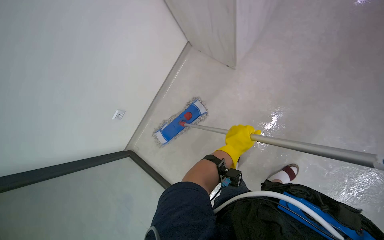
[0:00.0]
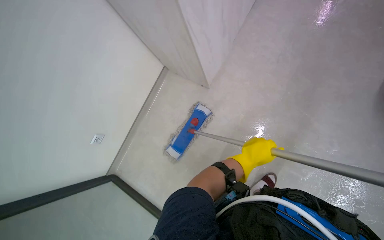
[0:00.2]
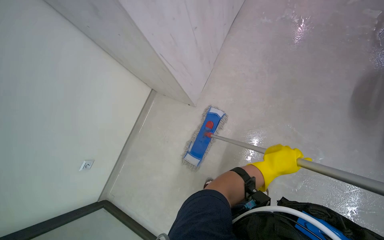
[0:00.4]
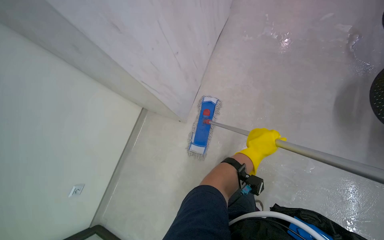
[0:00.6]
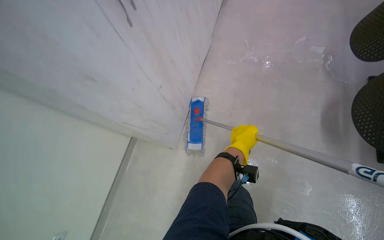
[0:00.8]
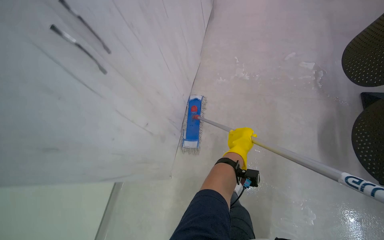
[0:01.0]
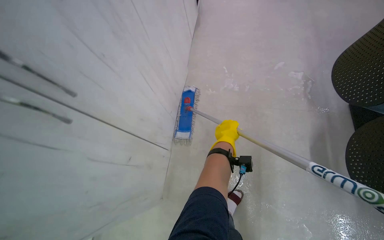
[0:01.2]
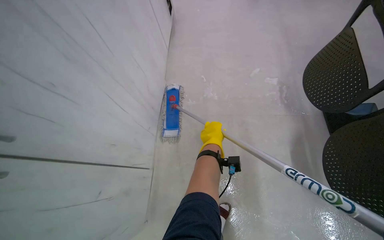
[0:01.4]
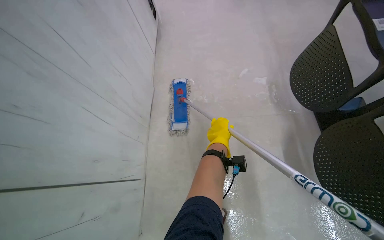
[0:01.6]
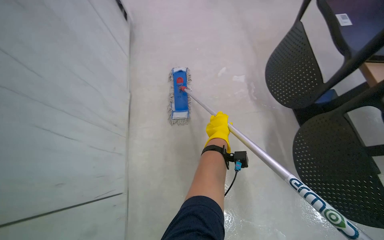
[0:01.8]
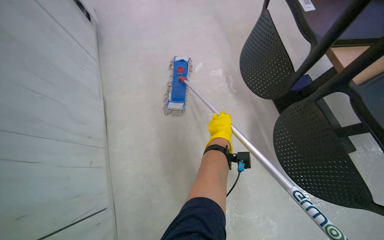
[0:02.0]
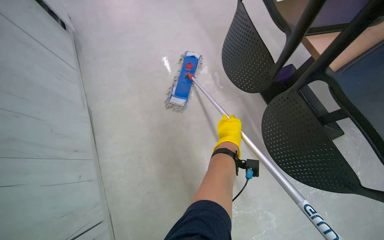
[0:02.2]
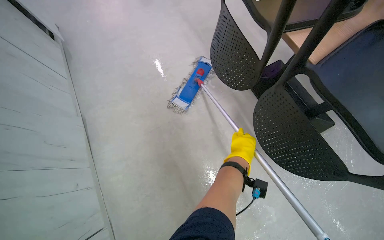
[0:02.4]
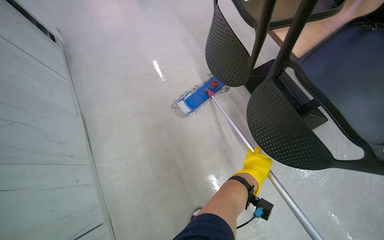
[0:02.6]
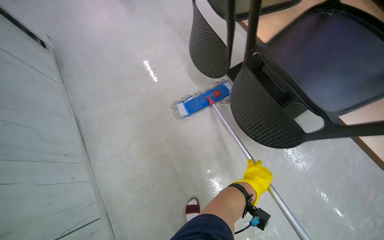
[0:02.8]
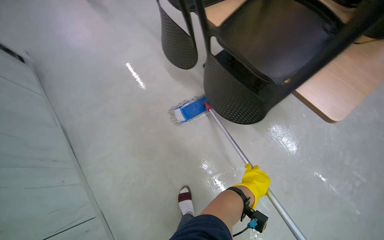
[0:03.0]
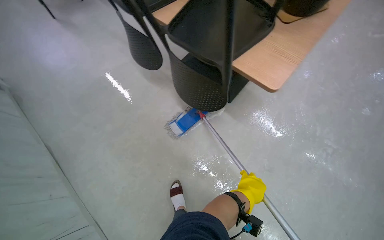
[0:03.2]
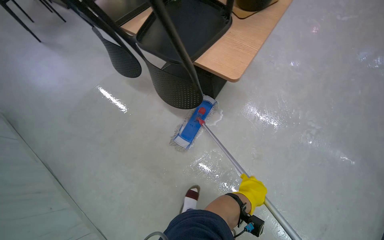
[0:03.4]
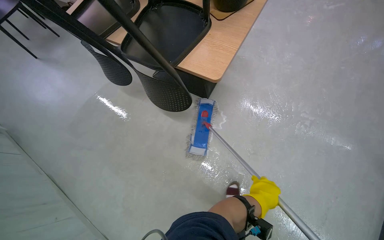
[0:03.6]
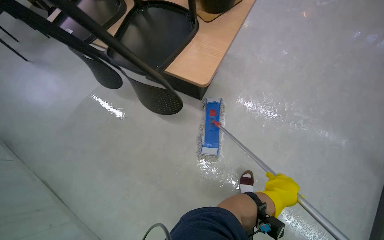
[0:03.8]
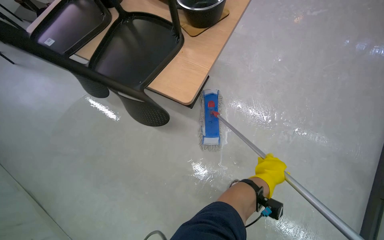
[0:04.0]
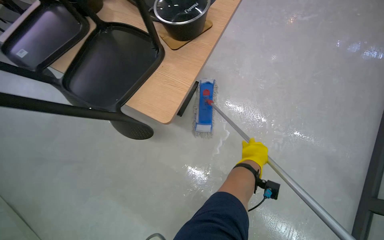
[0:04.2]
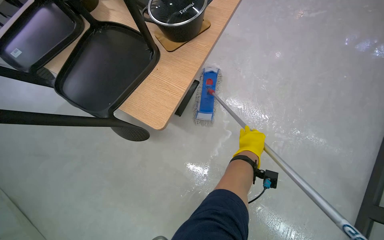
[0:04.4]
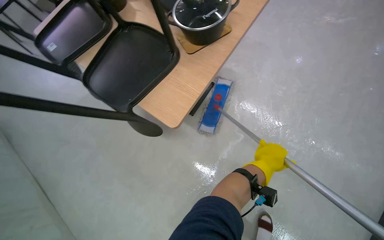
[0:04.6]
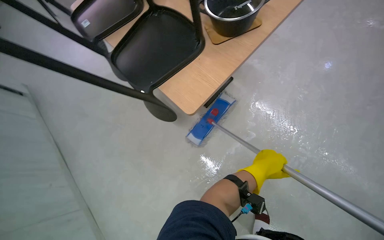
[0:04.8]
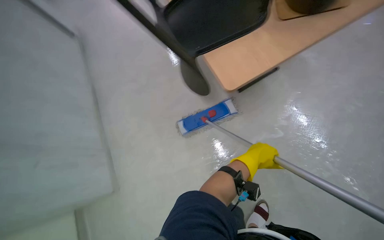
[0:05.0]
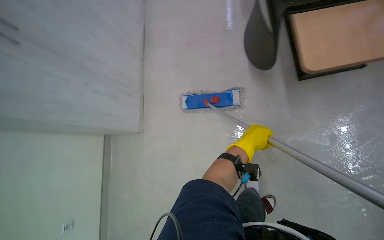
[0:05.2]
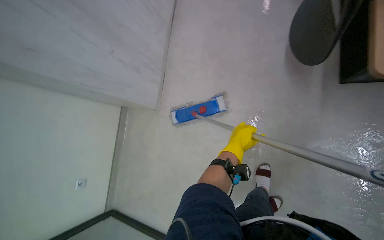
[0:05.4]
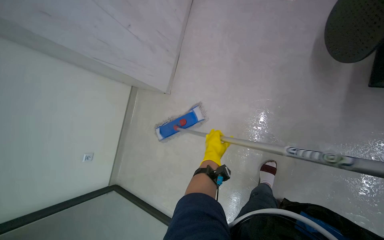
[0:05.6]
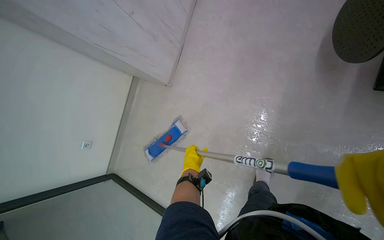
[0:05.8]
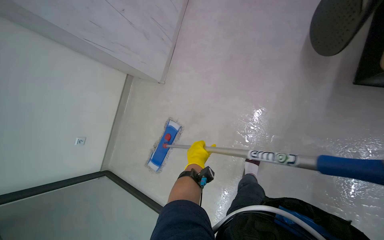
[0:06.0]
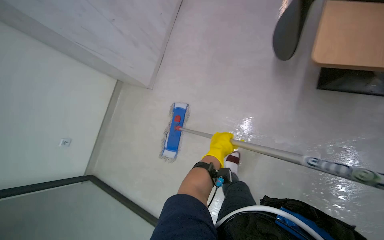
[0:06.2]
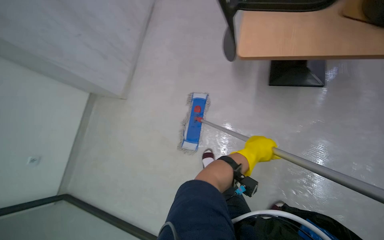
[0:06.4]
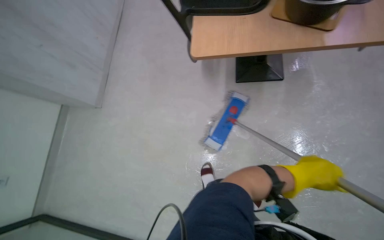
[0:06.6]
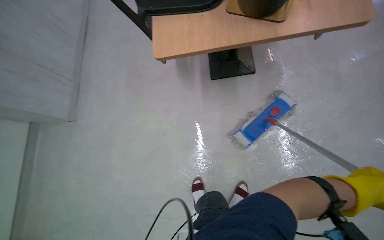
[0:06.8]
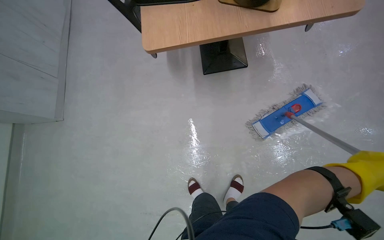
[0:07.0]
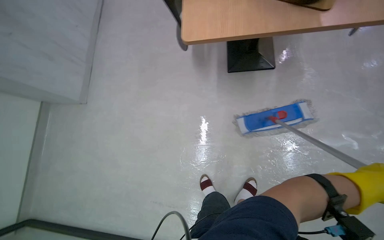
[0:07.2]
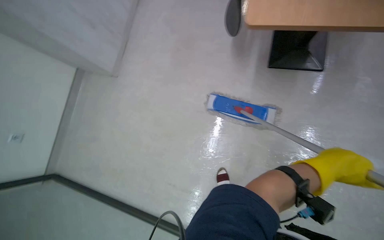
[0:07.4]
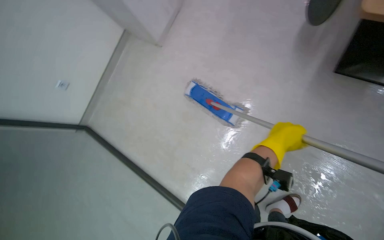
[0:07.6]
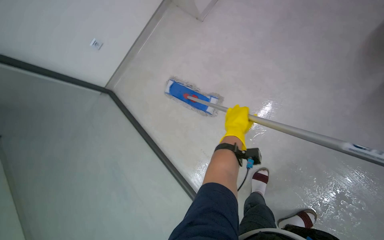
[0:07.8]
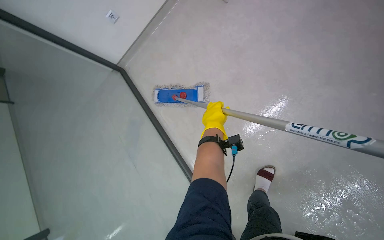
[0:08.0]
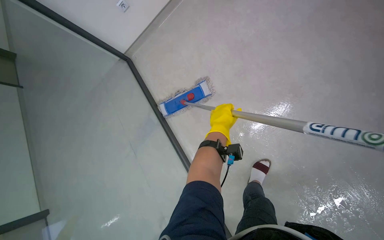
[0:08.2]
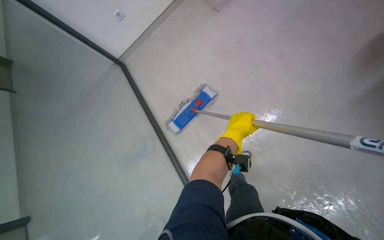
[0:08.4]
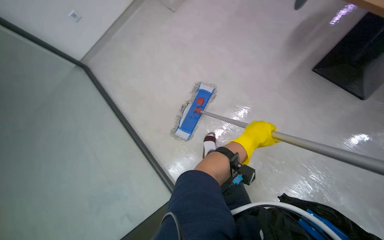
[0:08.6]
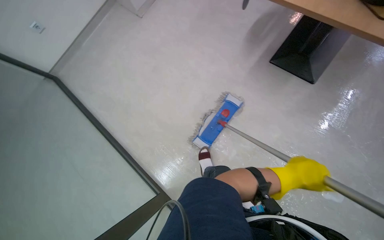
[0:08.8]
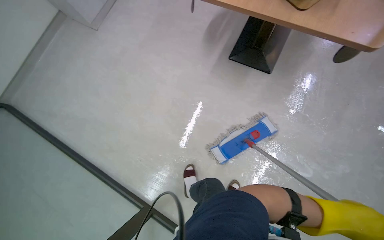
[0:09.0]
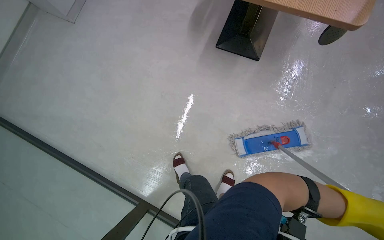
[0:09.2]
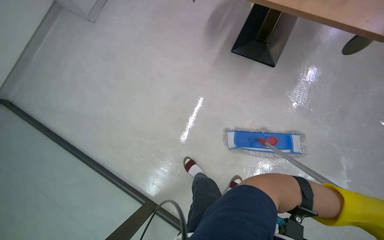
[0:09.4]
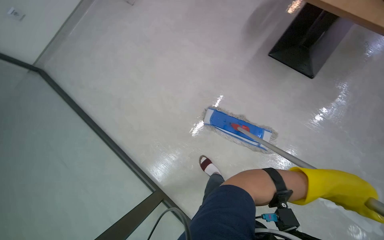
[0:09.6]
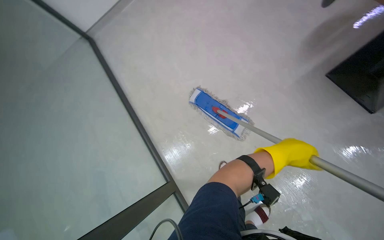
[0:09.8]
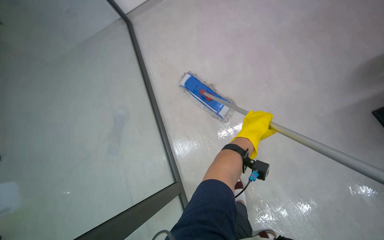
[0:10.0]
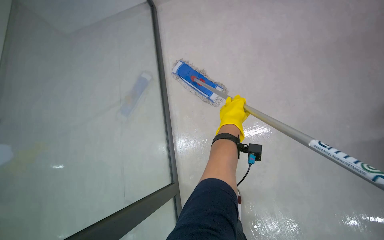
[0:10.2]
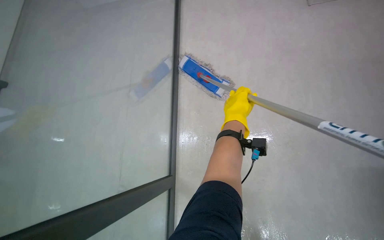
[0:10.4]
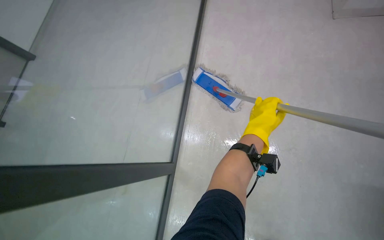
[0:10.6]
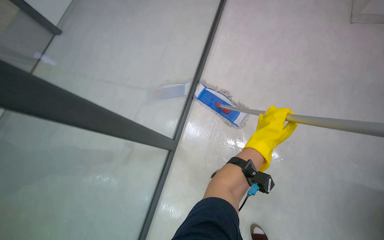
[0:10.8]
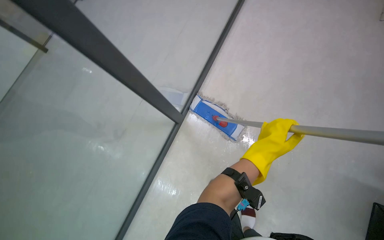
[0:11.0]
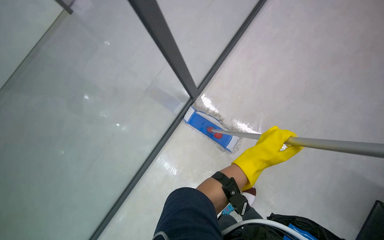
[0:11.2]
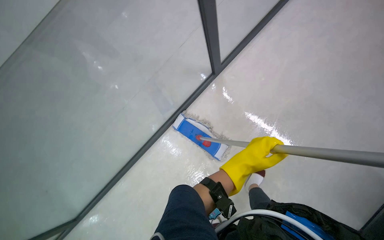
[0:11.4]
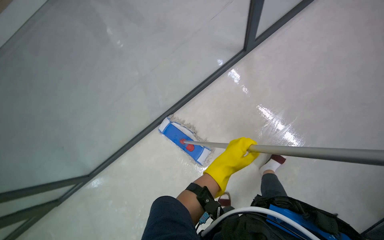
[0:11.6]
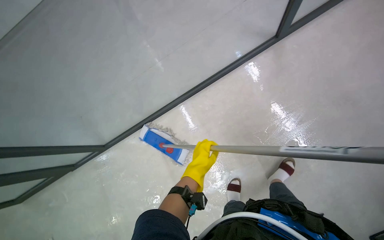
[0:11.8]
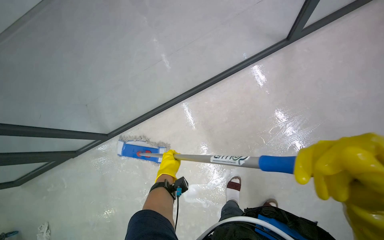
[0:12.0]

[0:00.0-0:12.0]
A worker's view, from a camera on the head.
Job: mopping floor.
The whole recording: Mopping the floor. The worker mops the floor, wringing out the mop head into the bucket and over the floor.
0:00.0 to 0:01.6: The wearer moves some 50 cm. The wearer looks approximately 25 degrees further to the right. The wearer looks roughly 15 degrees further upward.
0:01.6 to 0:03.0: The wearer's head swings approximately 35 degrees to the right. The left hand travels to the right and down the picture by about 50 cm.
0:03.0 to 0:04.4: The head travels some 60 cm.
0:10.4 to 0:12.0: The camera is aimed roughly 15 degrees further to the right. The wearer looks about 20 degrees further upward. The scene rotates clockwise by some 30 degrees.

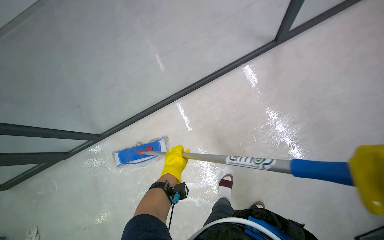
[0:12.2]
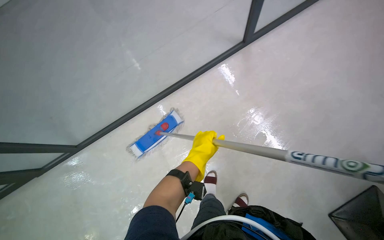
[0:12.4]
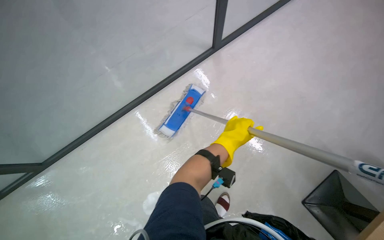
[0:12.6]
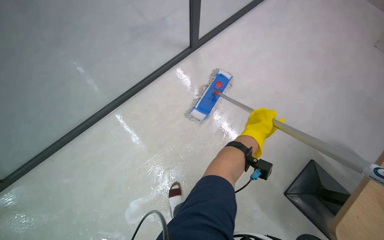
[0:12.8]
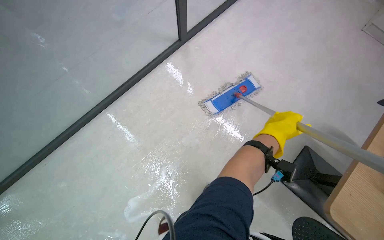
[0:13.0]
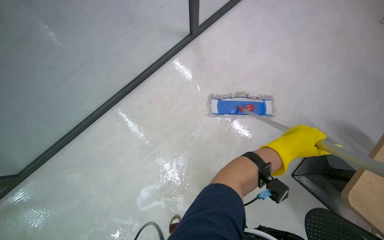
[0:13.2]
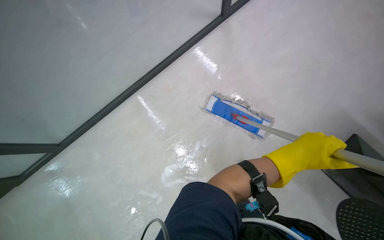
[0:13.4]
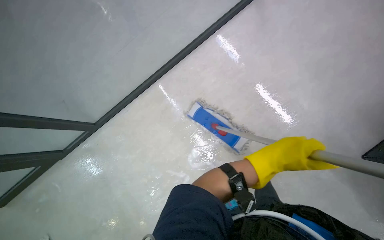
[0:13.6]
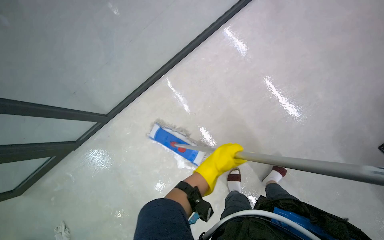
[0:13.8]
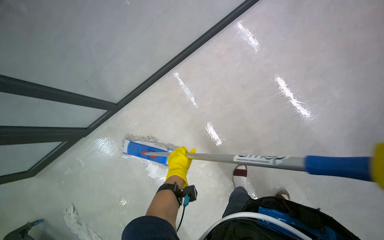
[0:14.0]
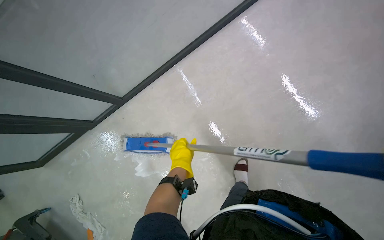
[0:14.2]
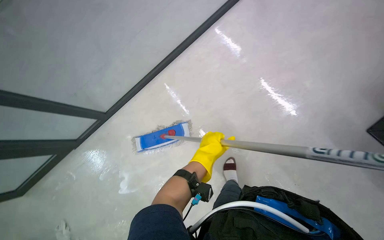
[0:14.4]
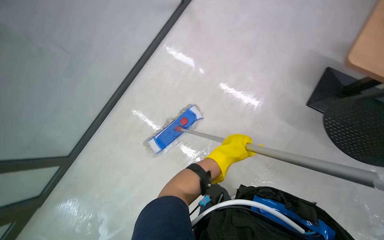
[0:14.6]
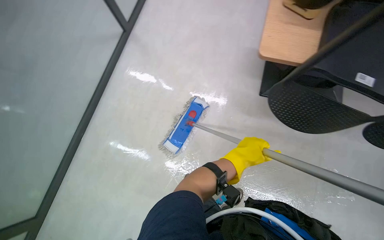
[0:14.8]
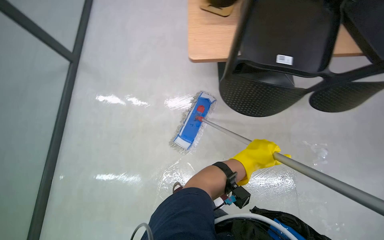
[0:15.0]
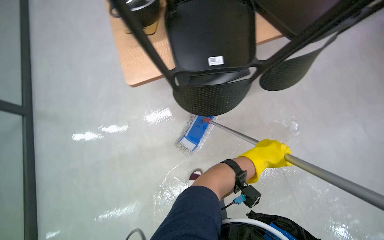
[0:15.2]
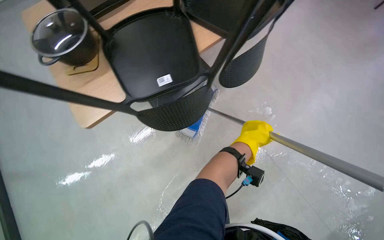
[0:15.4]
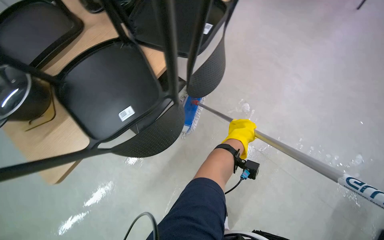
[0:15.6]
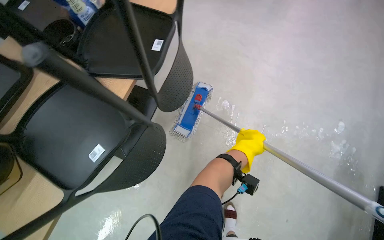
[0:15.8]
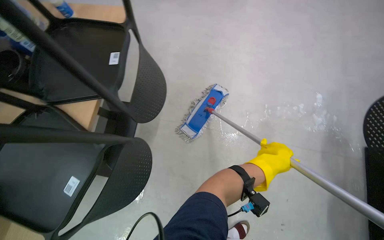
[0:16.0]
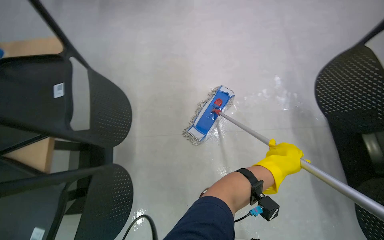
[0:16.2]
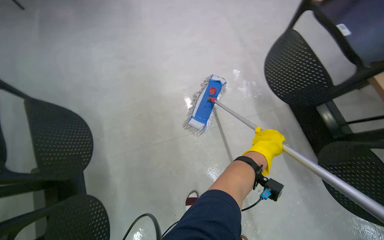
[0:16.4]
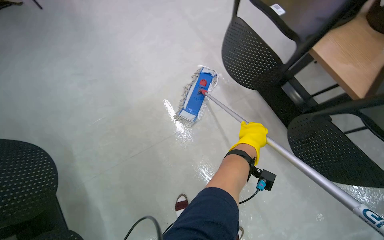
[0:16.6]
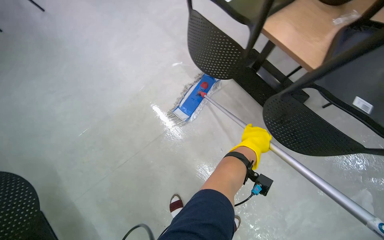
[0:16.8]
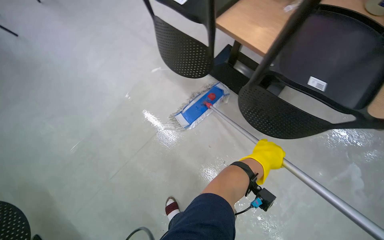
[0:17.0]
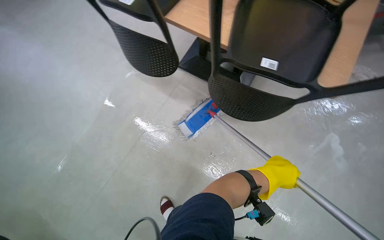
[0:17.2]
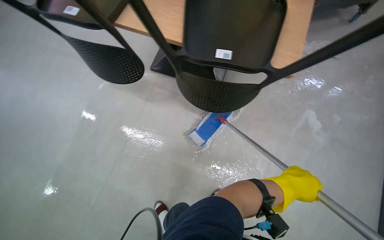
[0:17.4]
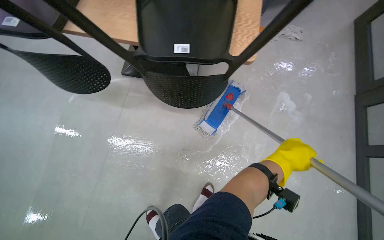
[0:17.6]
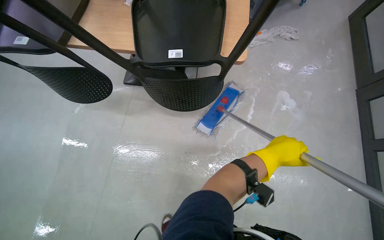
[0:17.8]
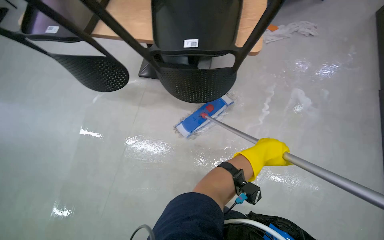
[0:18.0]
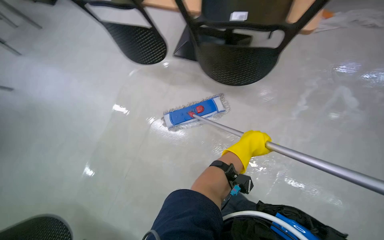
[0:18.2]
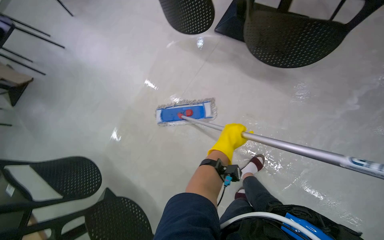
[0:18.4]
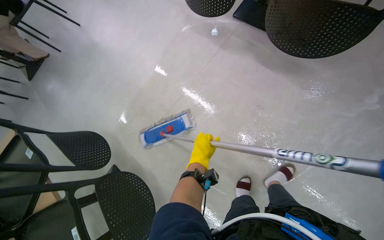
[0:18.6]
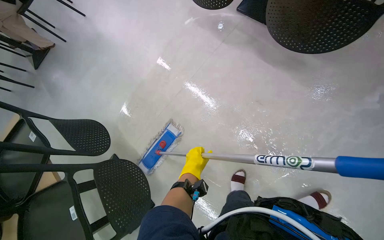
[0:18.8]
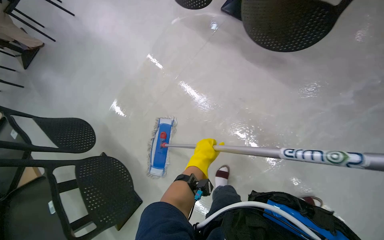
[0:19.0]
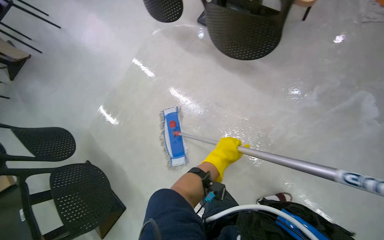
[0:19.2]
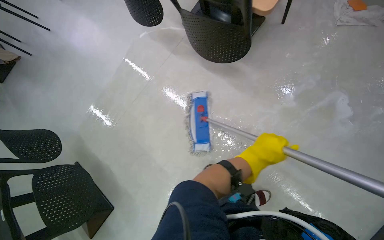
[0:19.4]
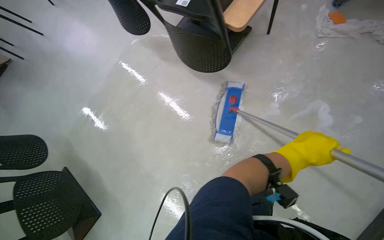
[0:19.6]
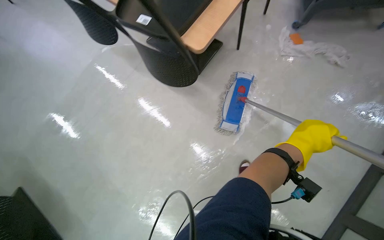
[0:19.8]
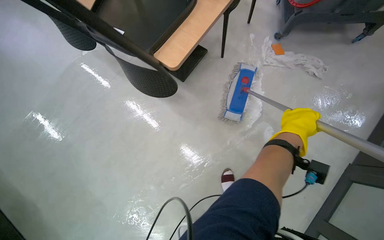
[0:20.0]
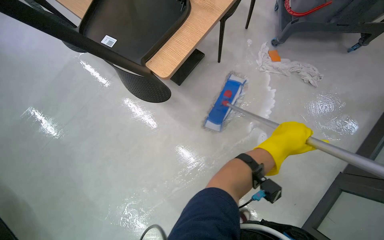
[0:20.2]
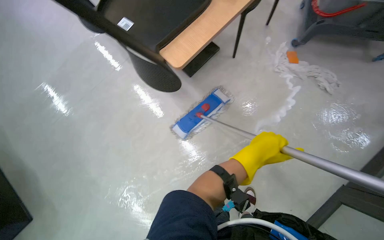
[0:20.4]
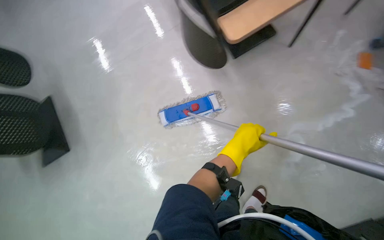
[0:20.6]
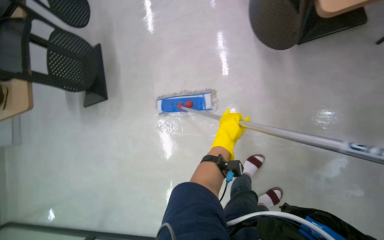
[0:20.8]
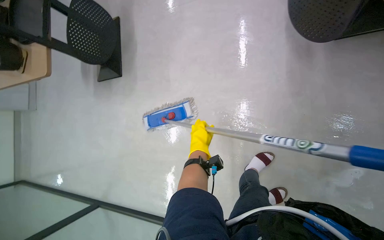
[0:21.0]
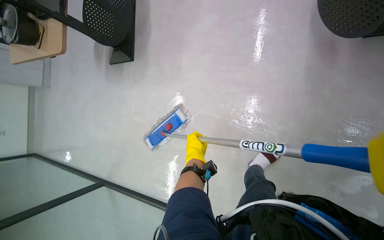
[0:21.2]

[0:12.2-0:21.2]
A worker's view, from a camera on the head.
Job: mopping floor.
The whole recording: Mopping the floor. The worker mops the floor, wringing out the mop head into the bucket and over the floor.
0:12.2 to 0:13.8: The camera pitches downward, by about 15 degrees. The right hand shifts about 20 cm nearer to the camera.
0:13.8 to 0:15.2: The wearer looks about 35 degrees further to the right.
0:15.2 to 0:16.6: The camera travels some 50 cm. The head rotates approximately 100 degrees to the right.
0:16.6 to 0:18.2: The head travels about 40 cm. Everything in view rotates approximately 40 degrees counterclockwise.
0:18.2 to 0:19.8: The camera travels to the right, some 50 cm.
0:19.8 to 0:21.2: Everything in view rotates some 25 degrees clockwise. The right hand is displaced to the left and farther from the camera by approximately 30 cm.
